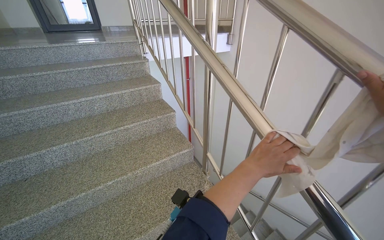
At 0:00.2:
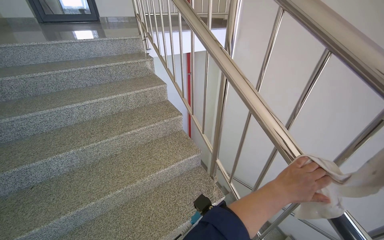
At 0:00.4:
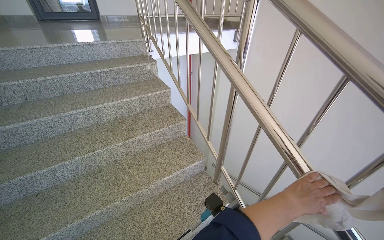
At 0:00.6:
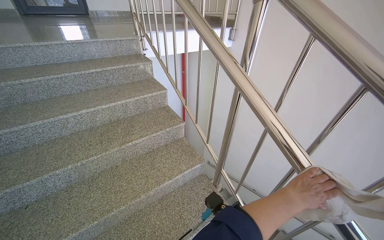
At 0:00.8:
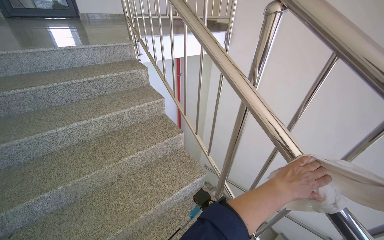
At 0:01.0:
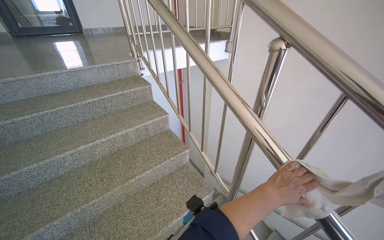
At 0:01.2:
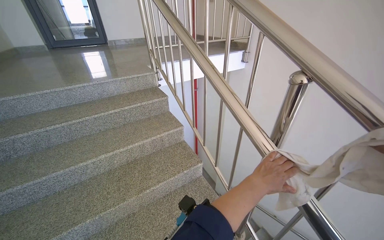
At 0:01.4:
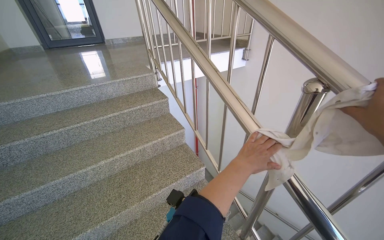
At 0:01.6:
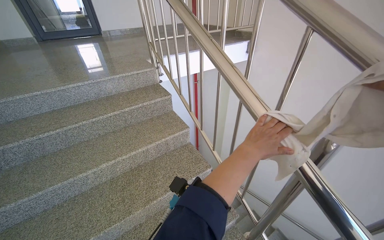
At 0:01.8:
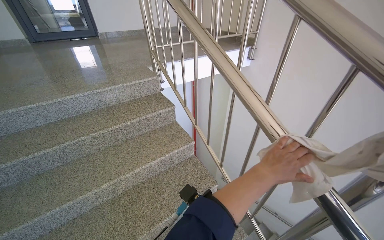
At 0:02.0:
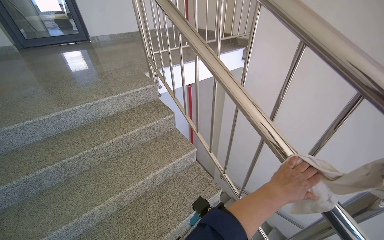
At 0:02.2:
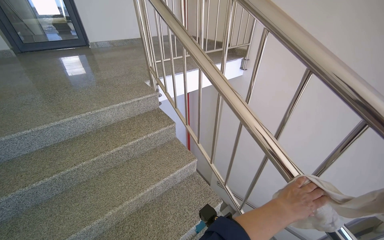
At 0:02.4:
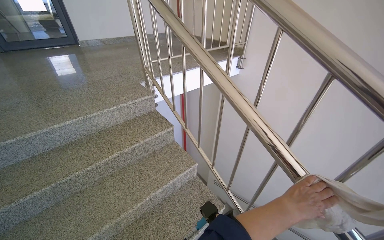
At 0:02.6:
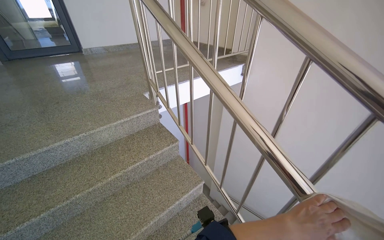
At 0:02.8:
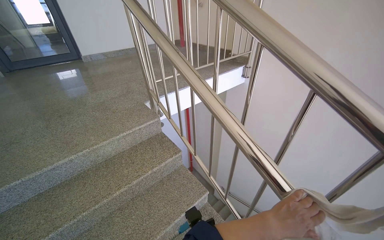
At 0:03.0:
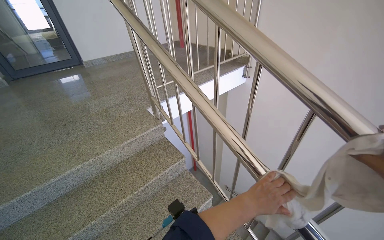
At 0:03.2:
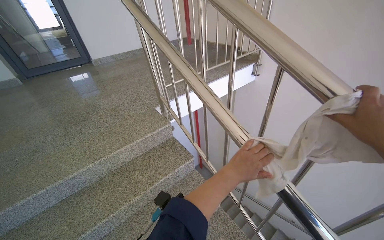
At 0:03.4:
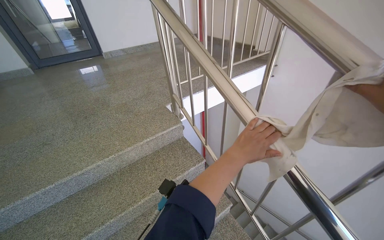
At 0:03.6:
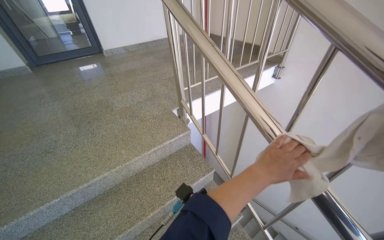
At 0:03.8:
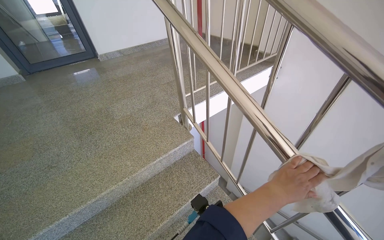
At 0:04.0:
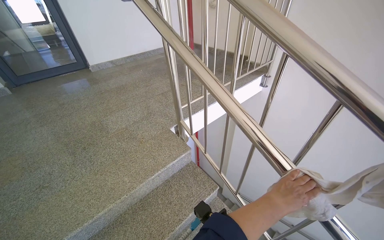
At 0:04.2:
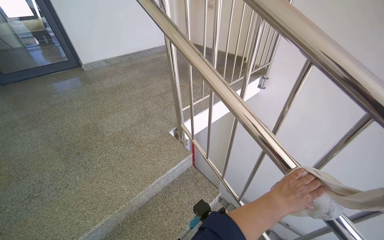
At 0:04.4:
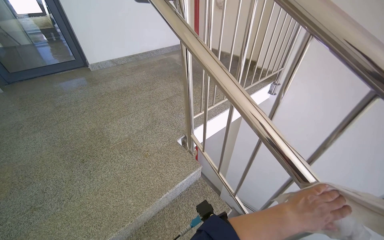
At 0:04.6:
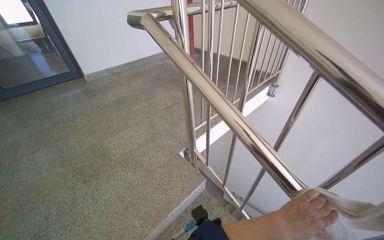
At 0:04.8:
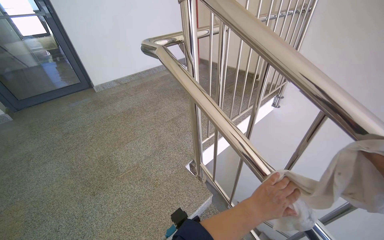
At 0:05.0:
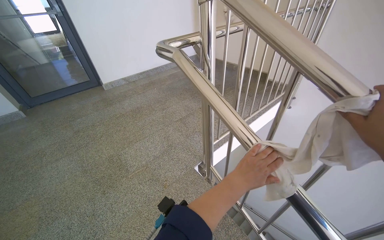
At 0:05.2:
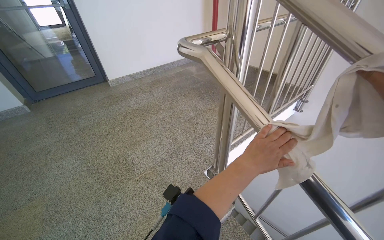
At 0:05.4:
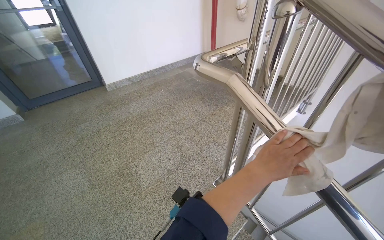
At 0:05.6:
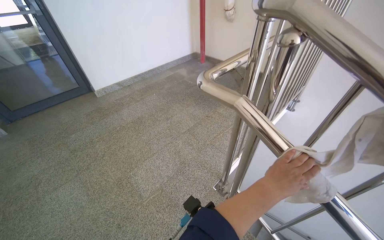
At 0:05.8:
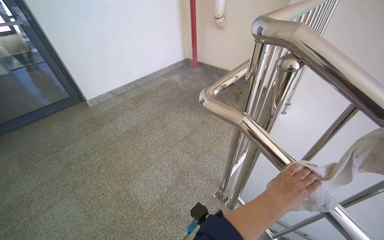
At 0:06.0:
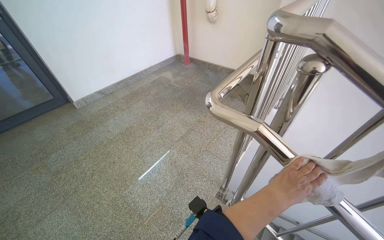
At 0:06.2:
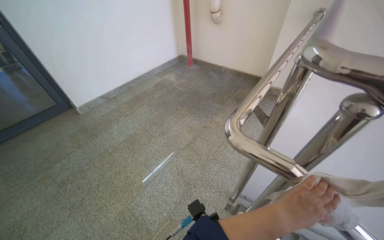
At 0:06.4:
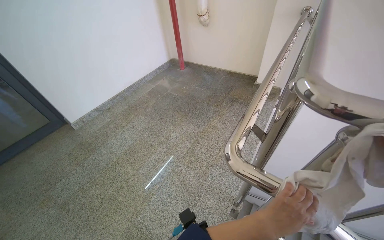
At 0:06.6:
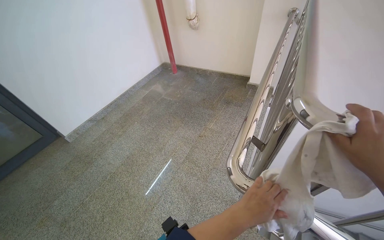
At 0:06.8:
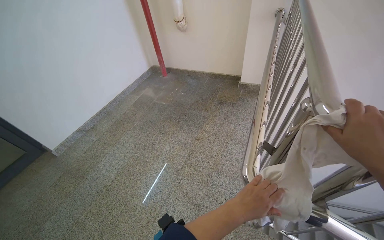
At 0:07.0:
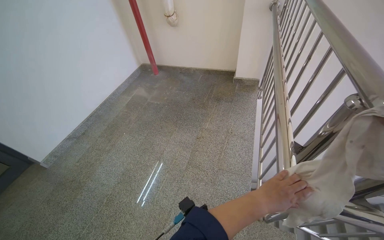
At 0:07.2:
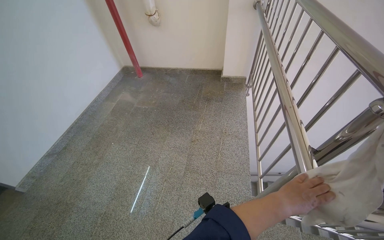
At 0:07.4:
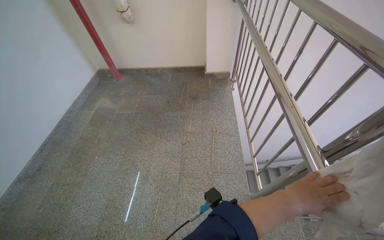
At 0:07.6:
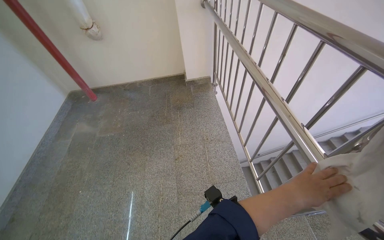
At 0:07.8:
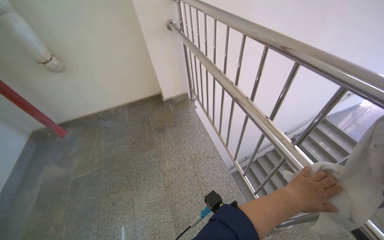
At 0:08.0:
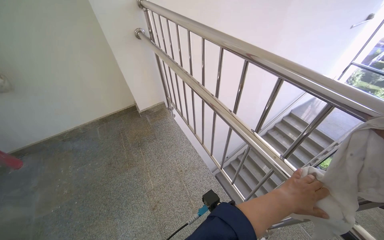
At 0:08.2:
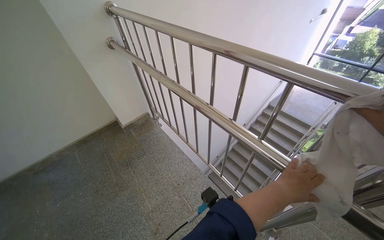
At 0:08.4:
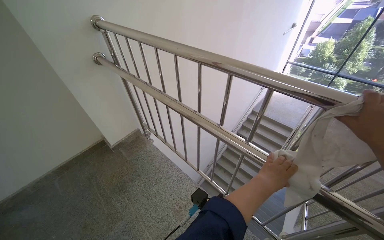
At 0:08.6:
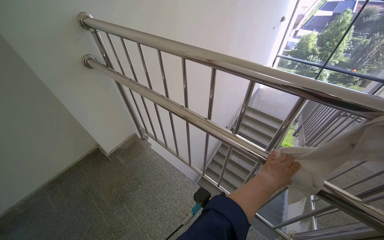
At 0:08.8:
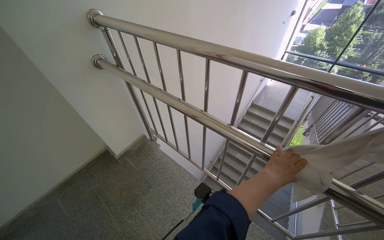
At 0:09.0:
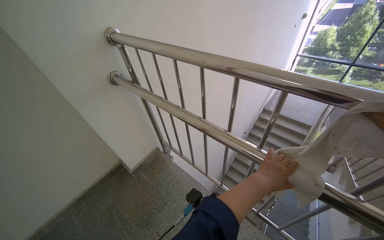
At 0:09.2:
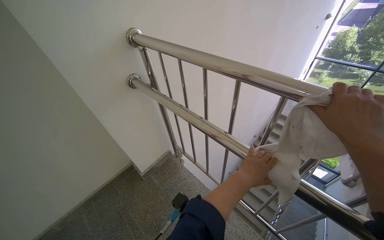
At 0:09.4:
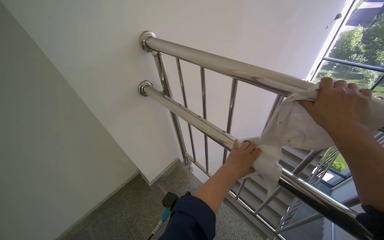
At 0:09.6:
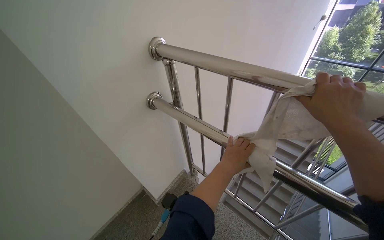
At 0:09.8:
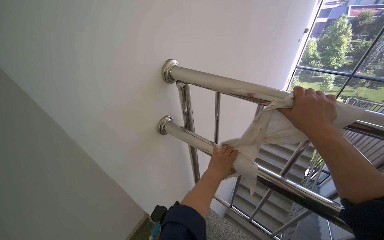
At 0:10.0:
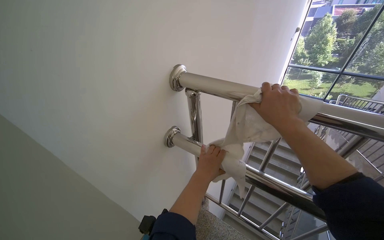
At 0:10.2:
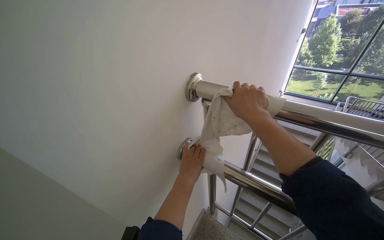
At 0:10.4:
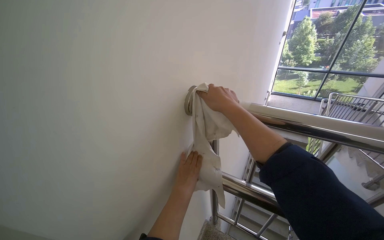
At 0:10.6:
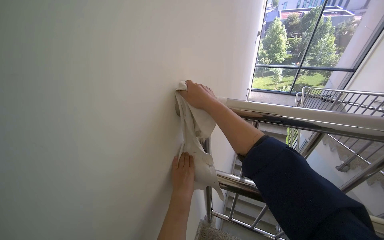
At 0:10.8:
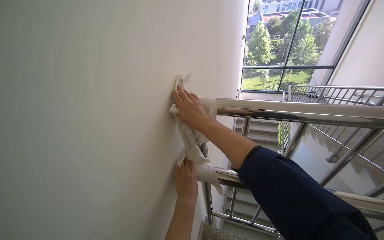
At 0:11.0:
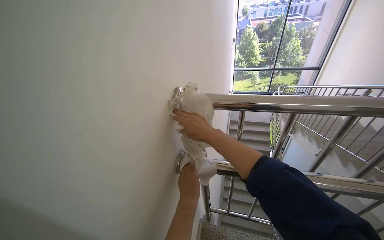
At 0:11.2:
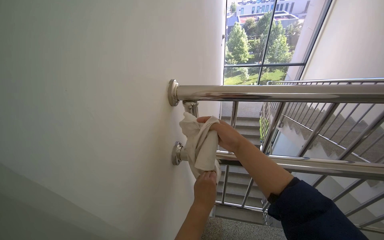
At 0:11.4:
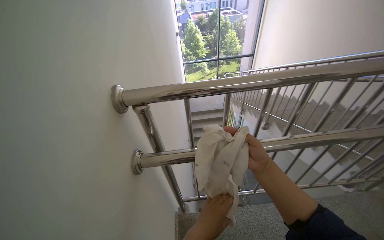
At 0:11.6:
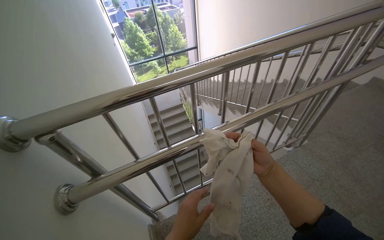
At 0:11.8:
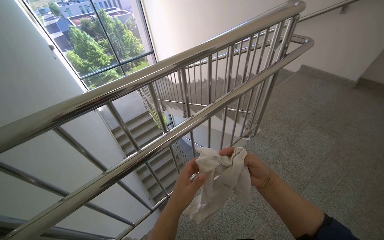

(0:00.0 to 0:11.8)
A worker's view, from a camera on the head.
Job: wiping surfaces.
The whole recording: Wiping staircase handrails. The worker wipes the metal handrails of the staircase with a cloth.
0:00.0 - 0:01.4: The head travels some 50 cm.
0:01.4 - 0:03.0: The wearer moves some 60 cm.
0:03.0 - 0:04.4: The head travels some 50 cm.
0:04.4 - 0:06.0: The head travels approximately 60 cm.
0:06.0 - 0:07.4: The head travels approximately 60 cm. The head turns to the right by approximately 35 degrees.
0:07.4 - 0:08.8: The wearer moves some 80 cm. The wearer's head swings approximately 55 degrees to the right.
0:08.8 - 0:10.4: The head travels about 90 cm.
0:10.4 - 0:11.8: The wearer's head swings about 70 degrees to the right.

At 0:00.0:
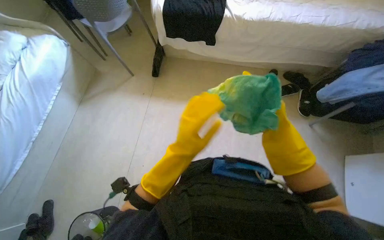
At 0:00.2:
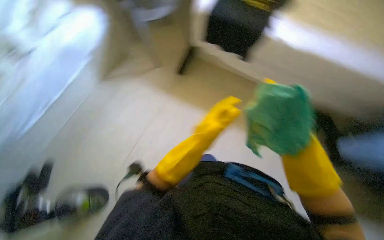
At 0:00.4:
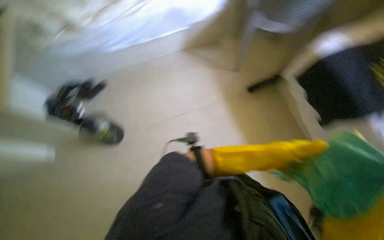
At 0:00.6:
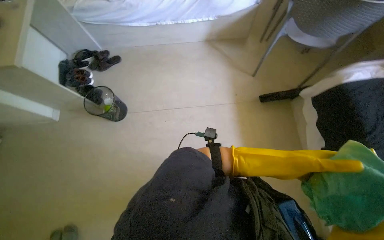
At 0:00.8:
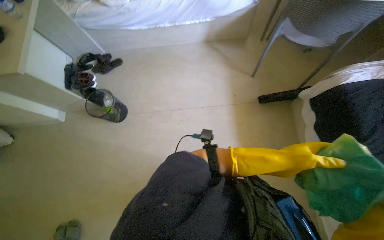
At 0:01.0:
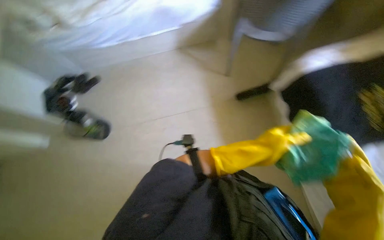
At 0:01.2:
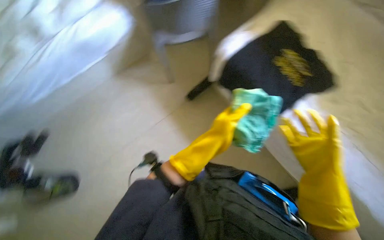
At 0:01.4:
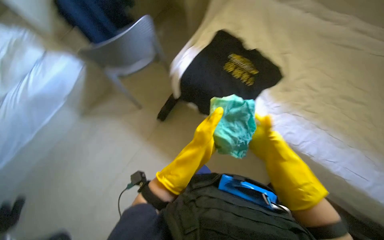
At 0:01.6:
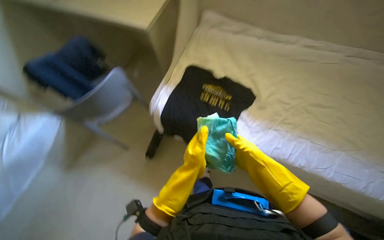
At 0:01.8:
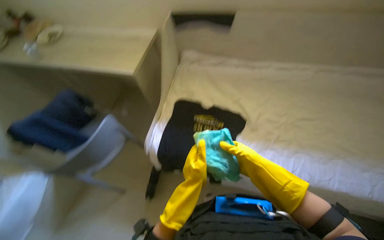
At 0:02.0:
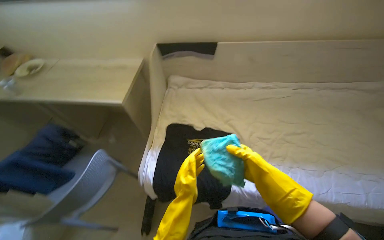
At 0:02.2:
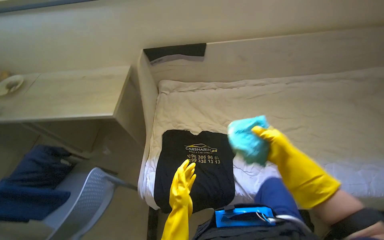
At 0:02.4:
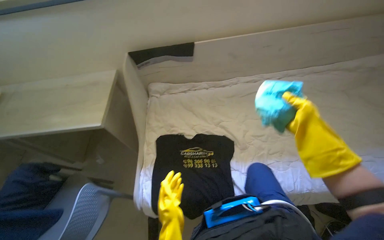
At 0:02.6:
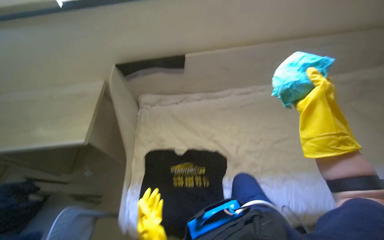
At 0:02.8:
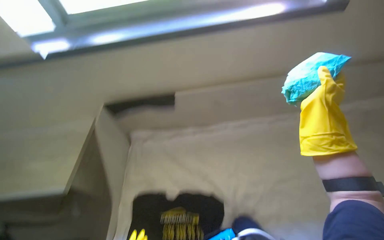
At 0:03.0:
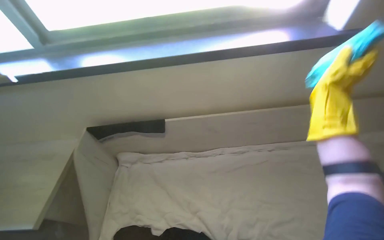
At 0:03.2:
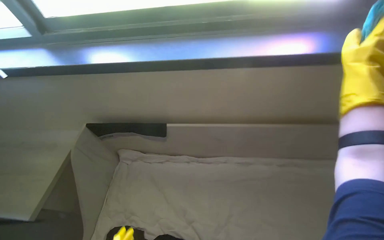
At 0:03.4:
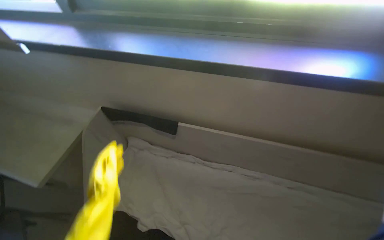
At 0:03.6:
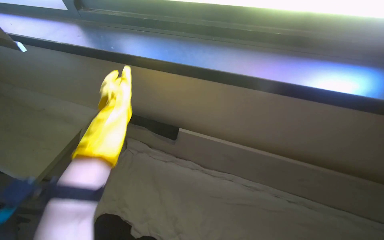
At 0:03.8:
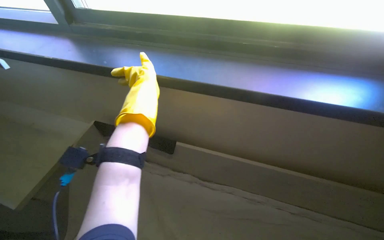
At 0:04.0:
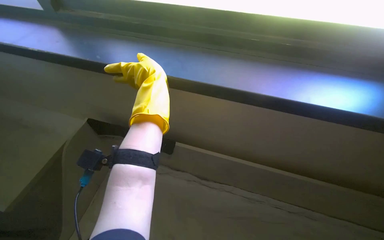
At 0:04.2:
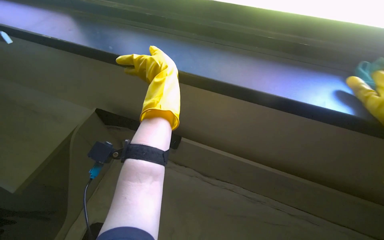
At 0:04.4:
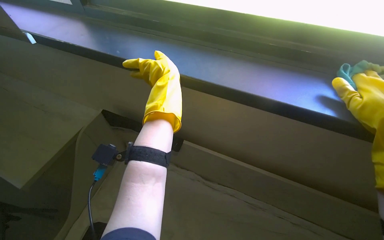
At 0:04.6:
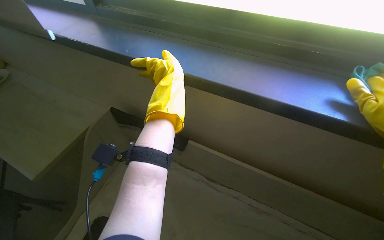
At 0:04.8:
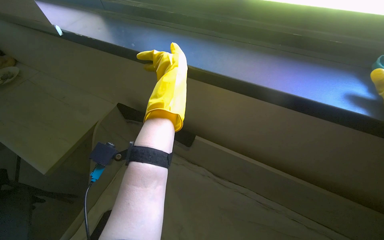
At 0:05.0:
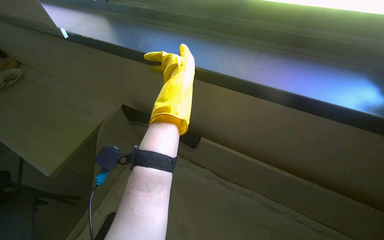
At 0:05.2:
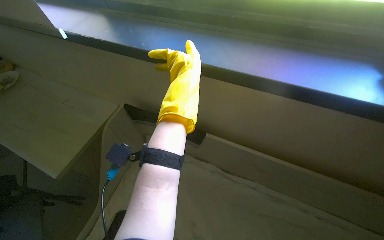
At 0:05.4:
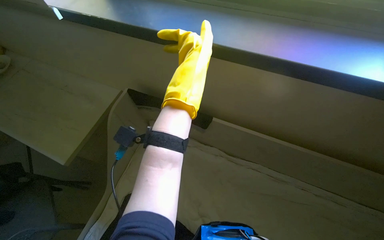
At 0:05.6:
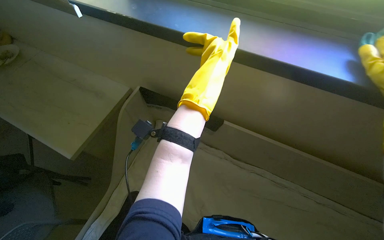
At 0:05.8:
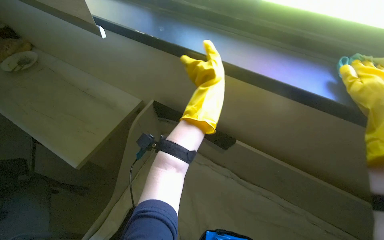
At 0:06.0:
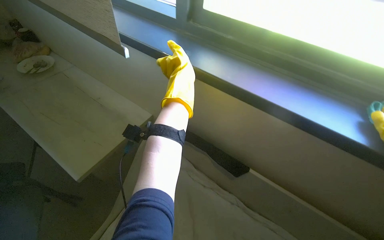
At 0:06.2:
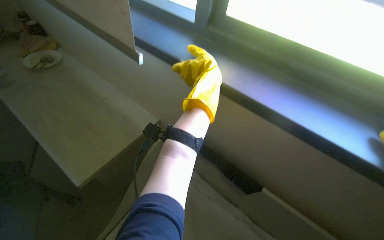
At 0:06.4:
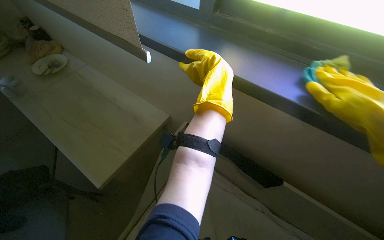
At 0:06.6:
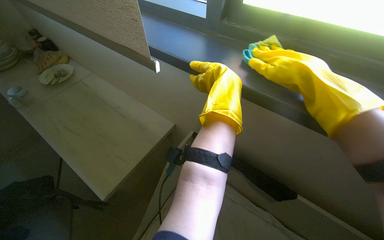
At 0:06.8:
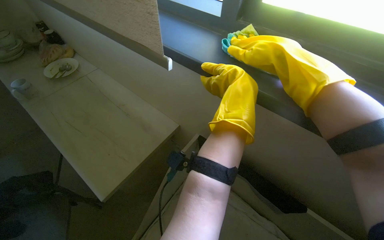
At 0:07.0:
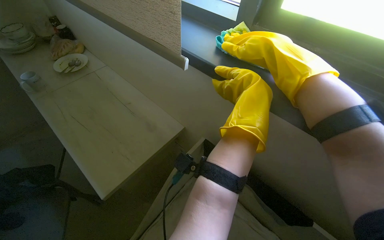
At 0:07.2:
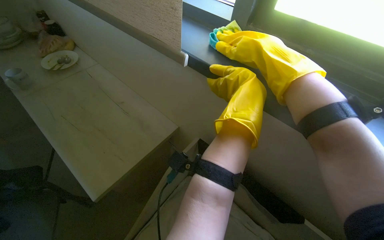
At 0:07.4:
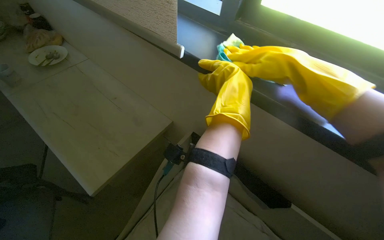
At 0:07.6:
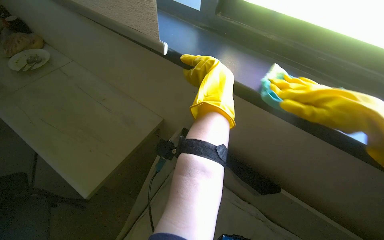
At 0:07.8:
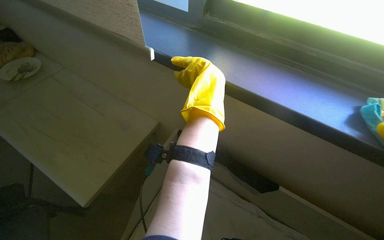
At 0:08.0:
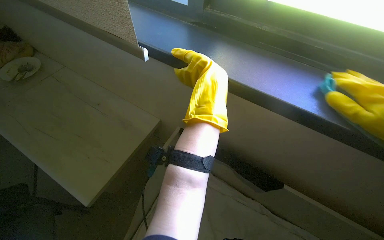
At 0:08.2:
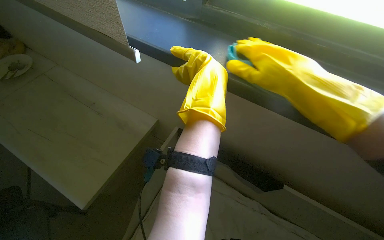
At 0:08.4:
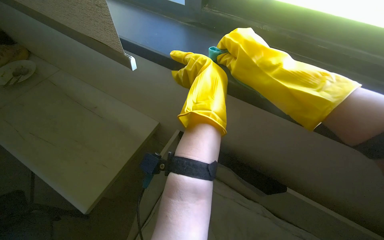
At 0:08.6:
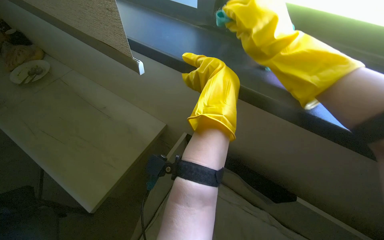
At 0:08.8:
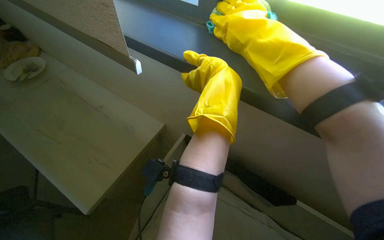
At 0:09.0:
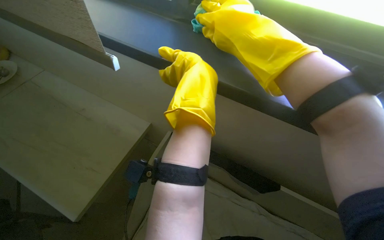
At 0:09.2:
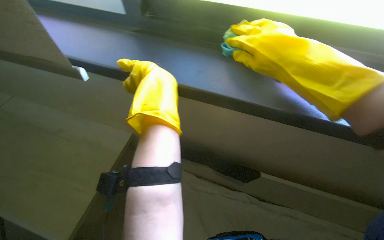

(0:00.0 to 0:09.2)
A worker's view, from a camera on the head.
Job: cleaning windows.
The whole recording: Wiping window sill. The worker wipes the window sill with a cleaning cloth.
0:00.0 - 0:01.6: The head turns to the right by about 25 degrees. The camera pitches upward, by some 20 degrees.
0:01.6 - 0:03.0: The camera travels some 50 cm. The view tips upward by about 25 degrees.
0:03.0 - 0:04.6: The head turns to the left by approximately 30 degrees.
